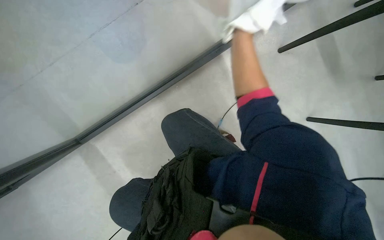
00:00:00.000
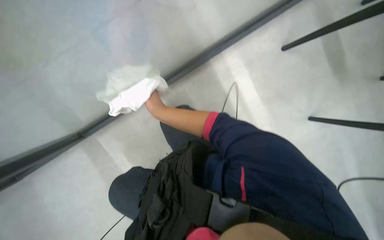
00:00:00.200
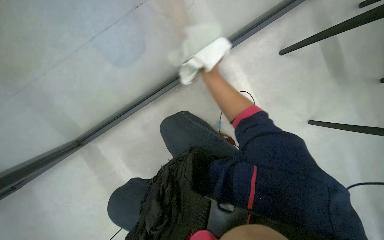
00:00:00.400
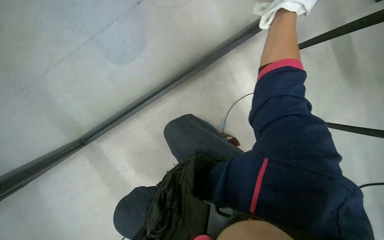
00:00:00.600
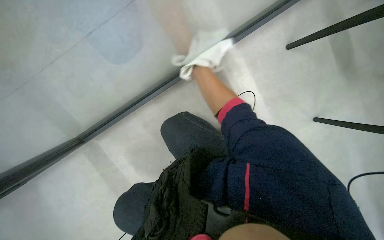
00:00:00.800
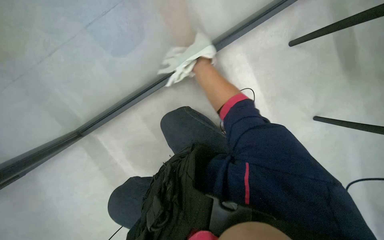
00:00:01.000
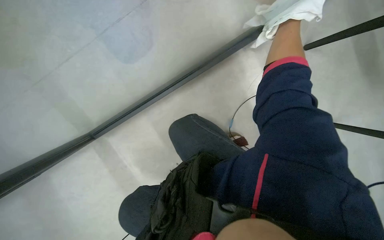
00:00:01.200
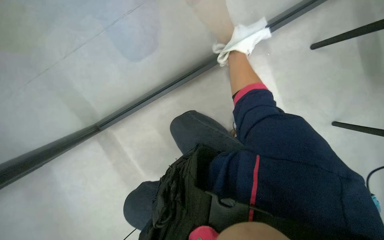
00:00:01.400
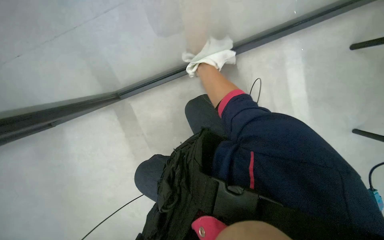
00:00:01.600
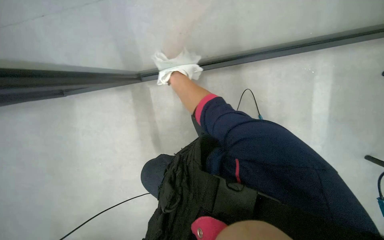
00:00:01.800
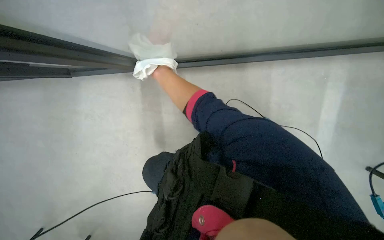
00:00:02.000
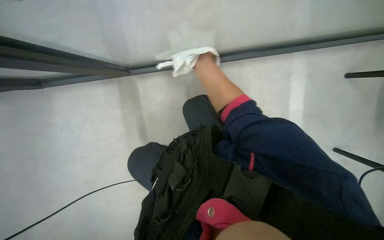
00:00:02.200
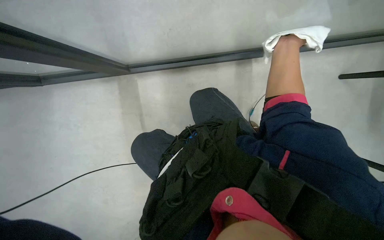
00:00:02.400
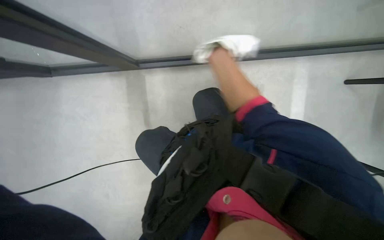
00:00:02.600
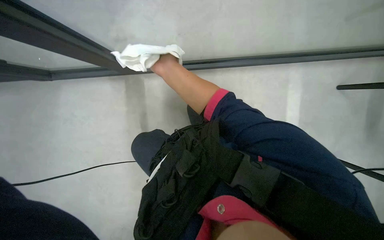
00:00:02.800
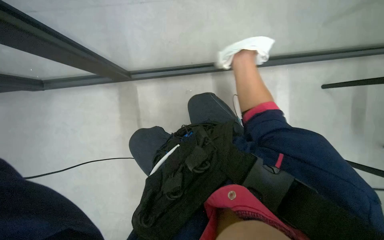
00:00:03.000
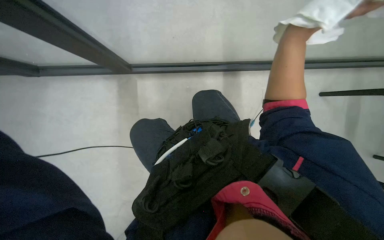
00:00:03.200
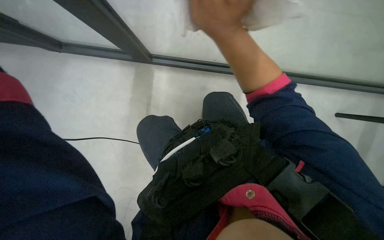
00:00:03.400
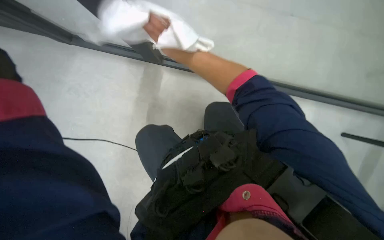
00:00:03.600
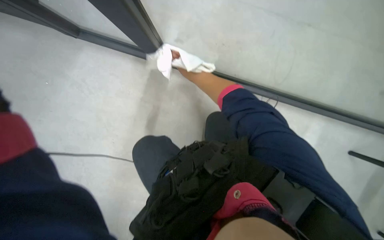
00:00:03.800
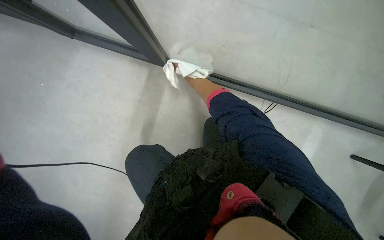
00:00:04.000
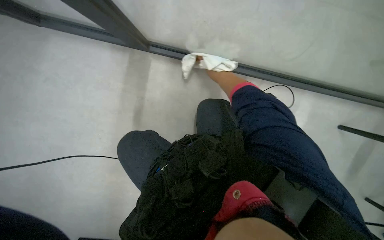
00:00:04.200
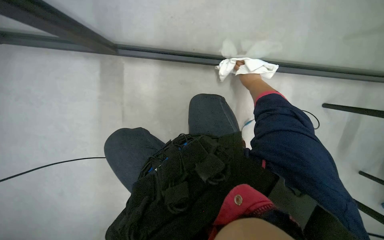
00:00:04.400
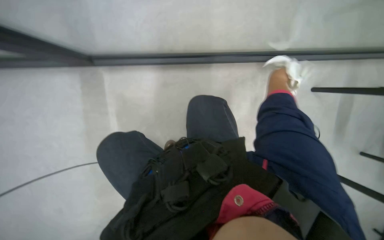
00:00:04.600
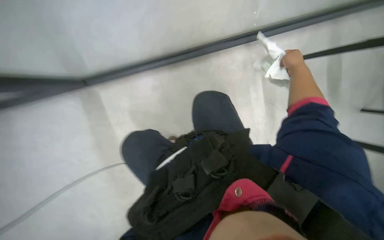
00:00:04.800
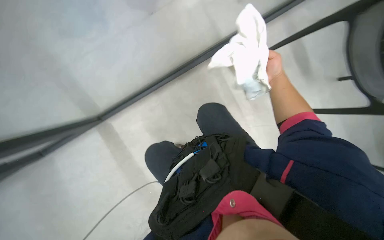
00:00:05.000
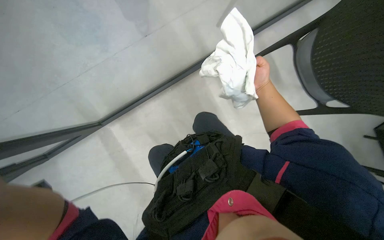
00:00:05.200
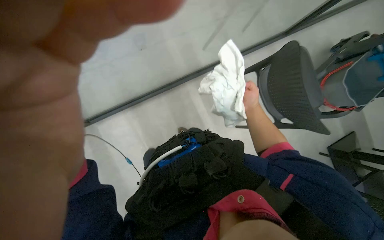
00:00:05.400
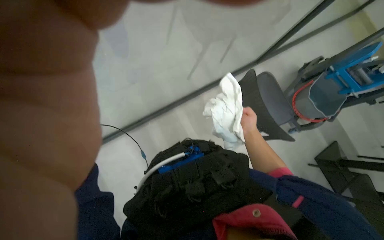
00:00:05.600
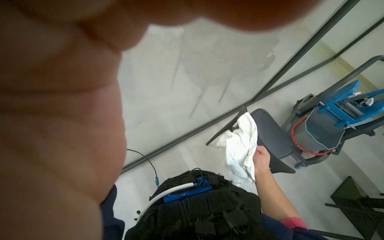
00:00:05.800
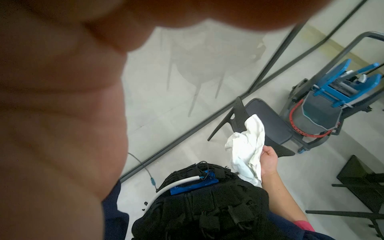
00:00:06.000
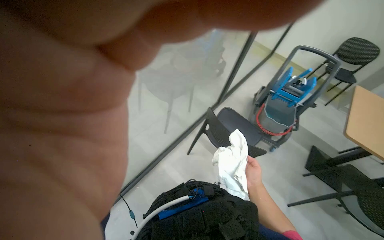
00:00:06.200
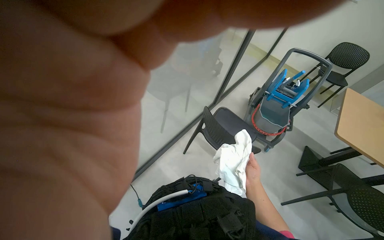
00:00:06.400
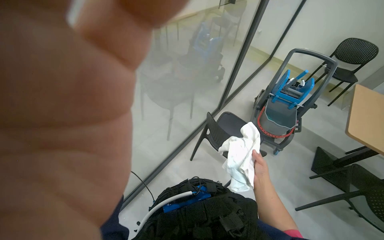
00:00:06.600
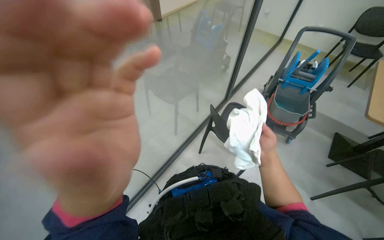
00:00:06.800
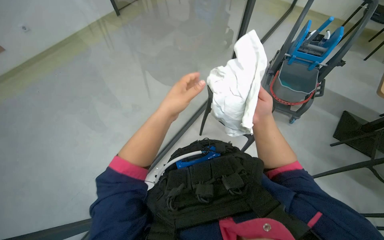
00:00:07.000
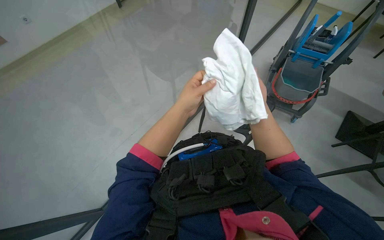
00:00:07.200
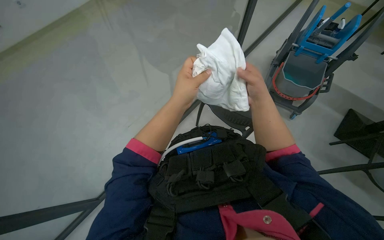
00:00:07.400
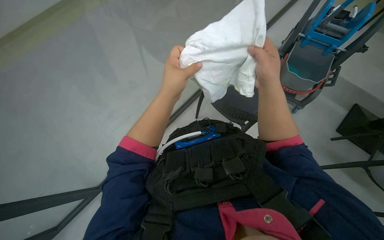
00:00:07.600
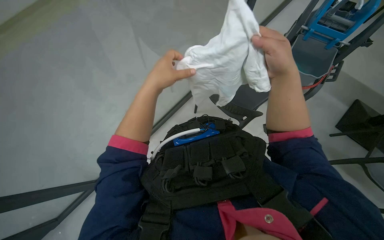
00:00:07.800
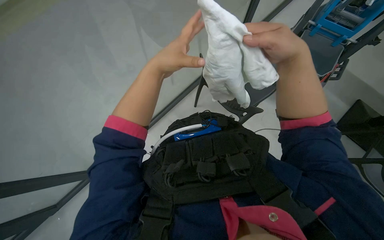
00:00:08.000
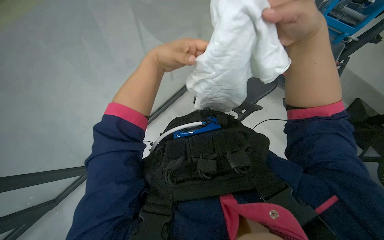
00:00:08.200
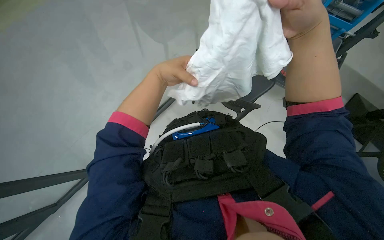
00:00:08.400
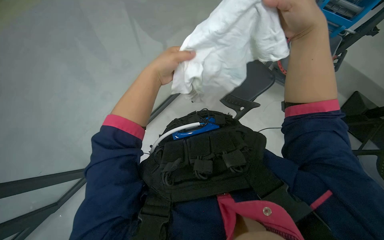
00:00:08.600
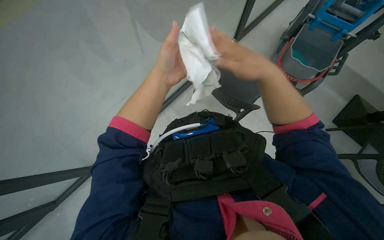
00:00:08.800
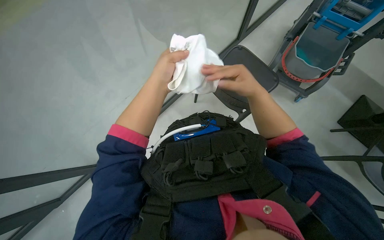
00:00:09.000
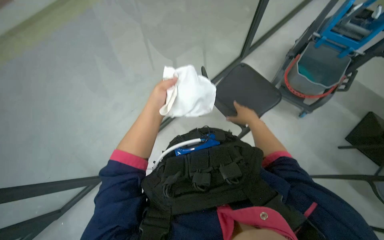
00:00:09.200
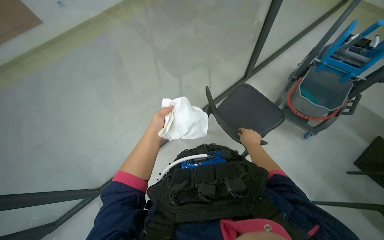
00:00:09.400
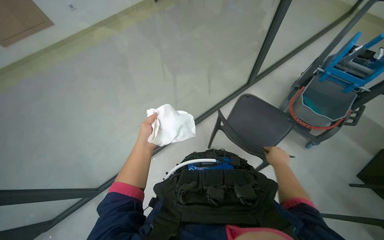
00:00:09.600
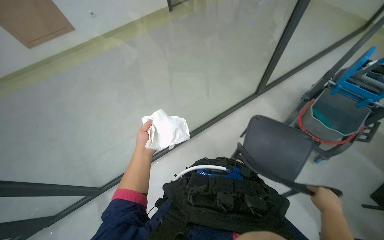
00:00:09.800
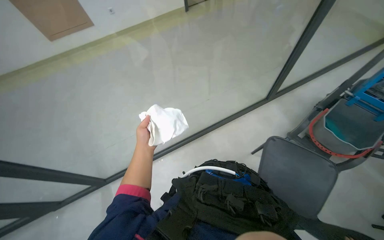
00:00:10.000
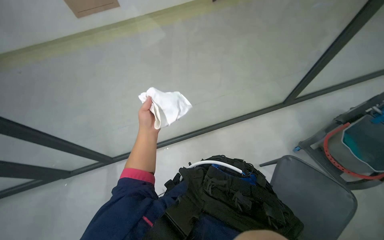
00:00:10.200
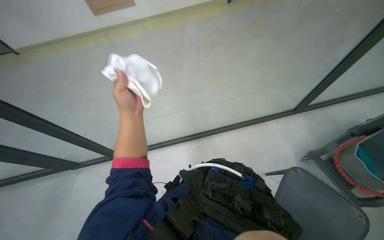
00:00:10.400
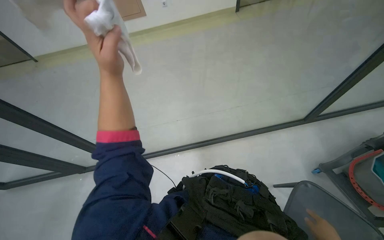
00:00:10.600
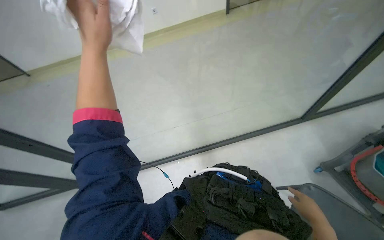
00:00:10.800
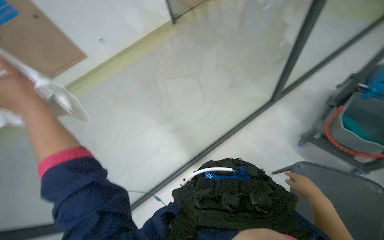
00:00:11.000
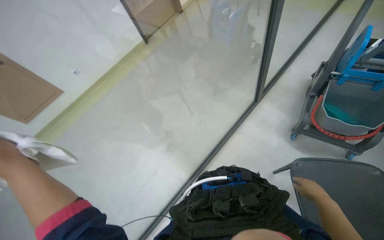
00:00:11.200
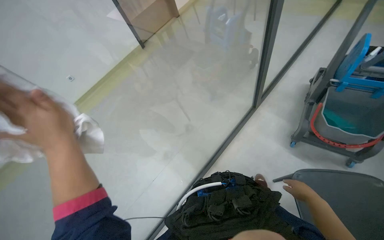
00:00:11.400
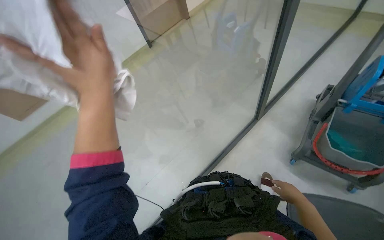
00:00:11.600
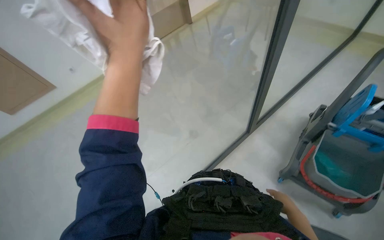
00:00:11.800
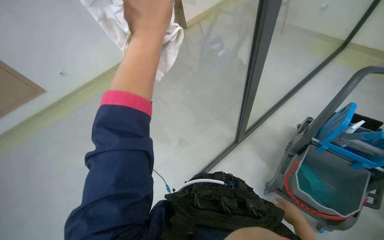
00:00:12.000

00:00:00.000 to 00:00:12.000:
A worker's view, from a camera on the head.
Job: cleaning windows.
The whole recording: Cleaning glass partition. The worker wrings a cloth, then uses it and a spray bottle to clean the glass partition and nearby chairs.
00:00:04.400 to 00:00:06.000: The view tips upward by approximately 35 degrees.
00:00:06.000 to 00:00:07.600: The right hand travels up the picture by some 20 cm.
00:00:09.000 to 00:00:10.400: The head turns to the left by about 30 degrees. The view tilts about 15 degrees upward. The left hand moves to the left, roughly 20 cm.
00:00:10.400 to 00:00:12.000: The camera pitches upward, by roughly 25 degrees.

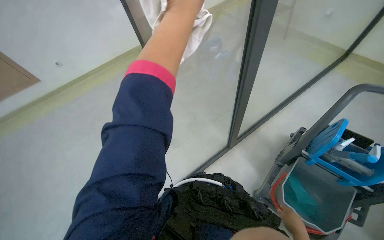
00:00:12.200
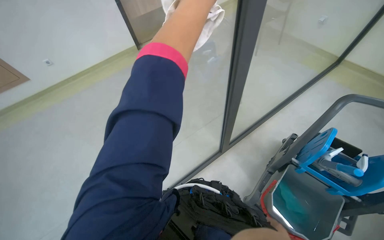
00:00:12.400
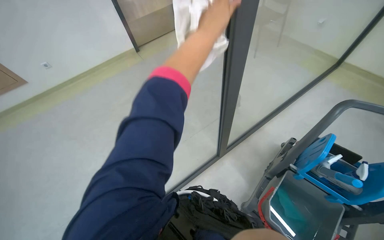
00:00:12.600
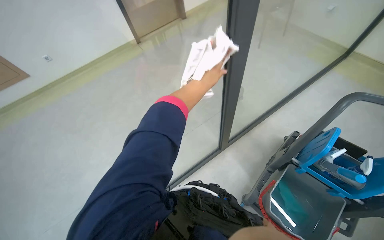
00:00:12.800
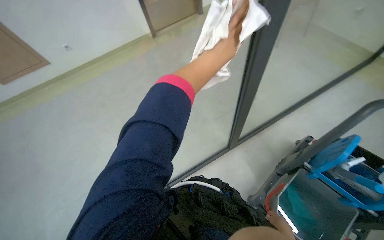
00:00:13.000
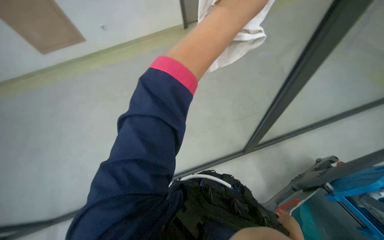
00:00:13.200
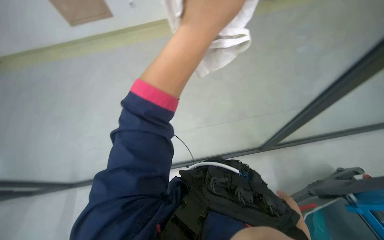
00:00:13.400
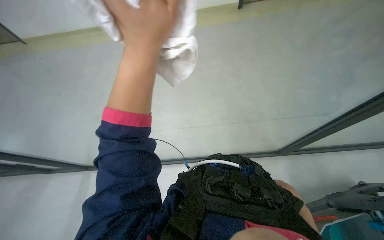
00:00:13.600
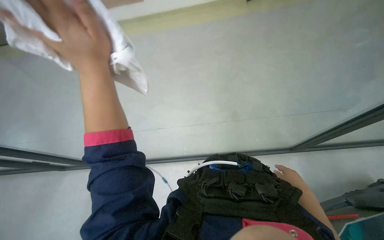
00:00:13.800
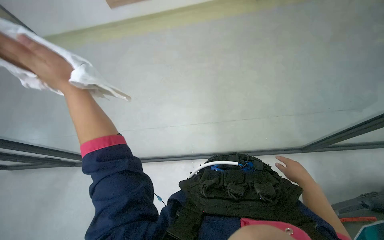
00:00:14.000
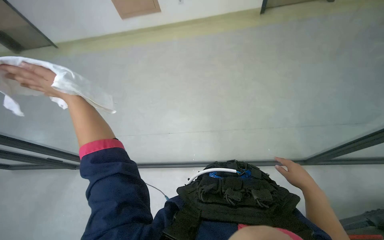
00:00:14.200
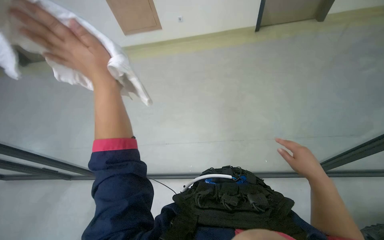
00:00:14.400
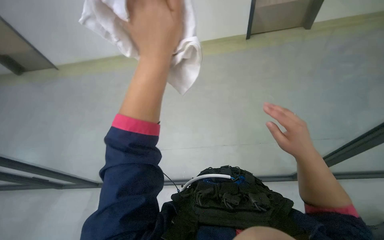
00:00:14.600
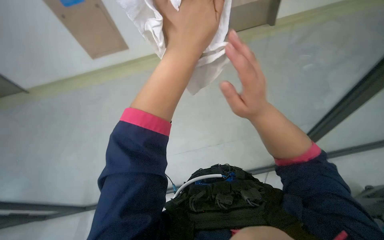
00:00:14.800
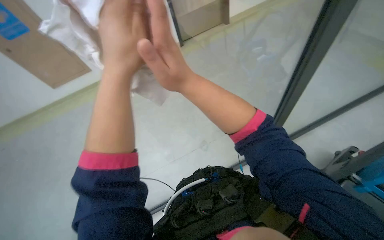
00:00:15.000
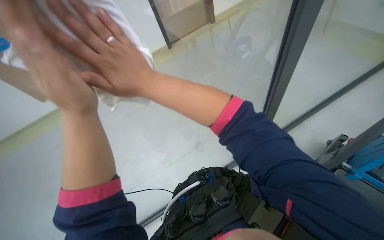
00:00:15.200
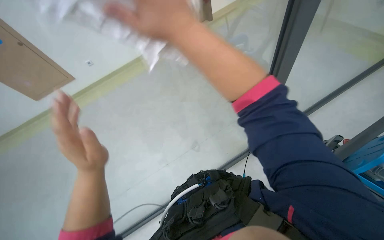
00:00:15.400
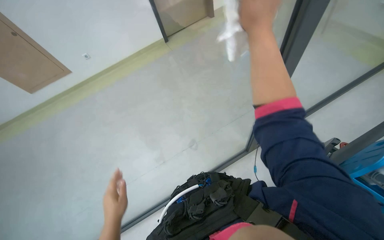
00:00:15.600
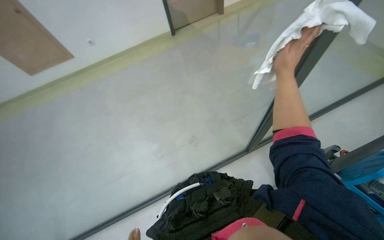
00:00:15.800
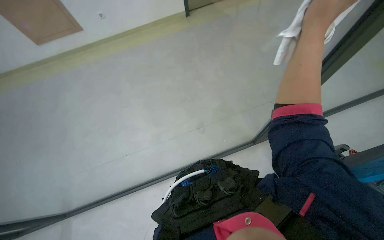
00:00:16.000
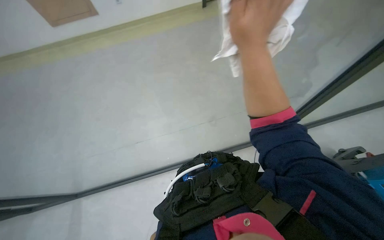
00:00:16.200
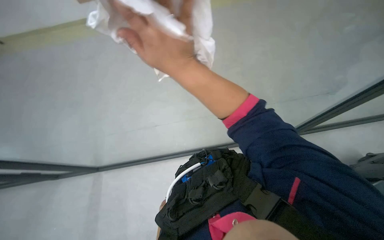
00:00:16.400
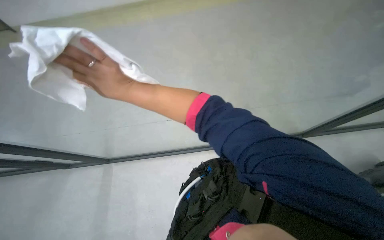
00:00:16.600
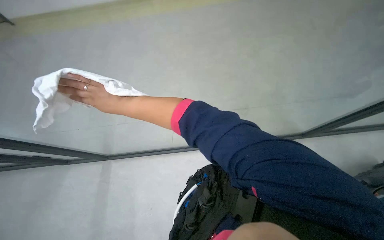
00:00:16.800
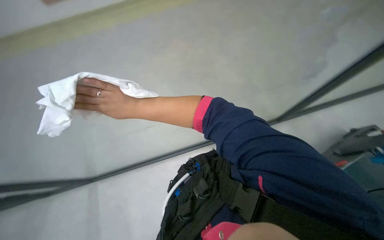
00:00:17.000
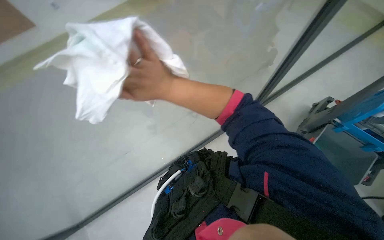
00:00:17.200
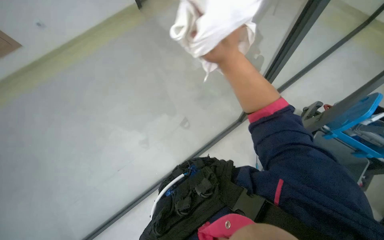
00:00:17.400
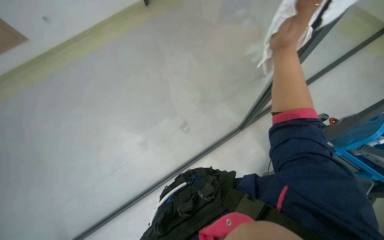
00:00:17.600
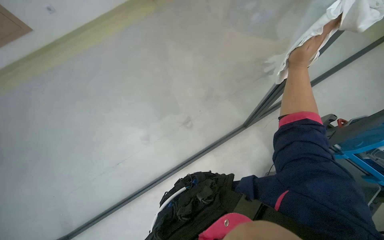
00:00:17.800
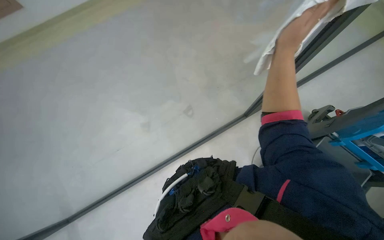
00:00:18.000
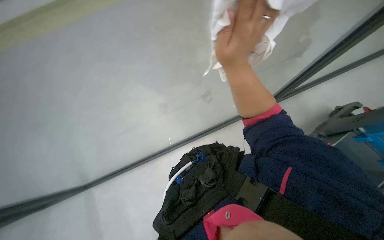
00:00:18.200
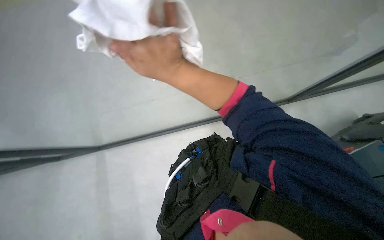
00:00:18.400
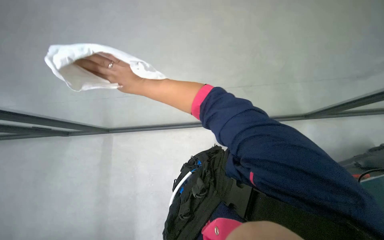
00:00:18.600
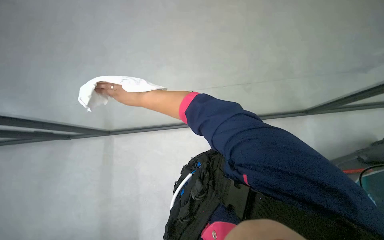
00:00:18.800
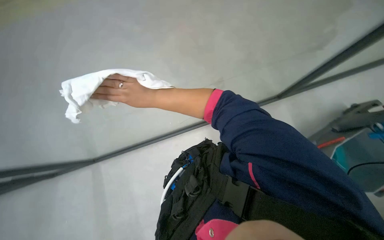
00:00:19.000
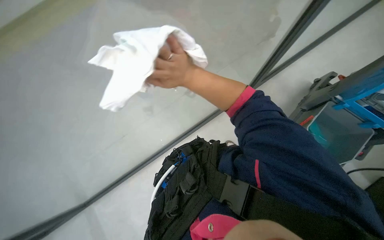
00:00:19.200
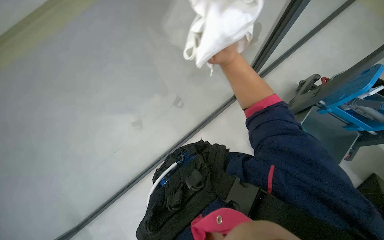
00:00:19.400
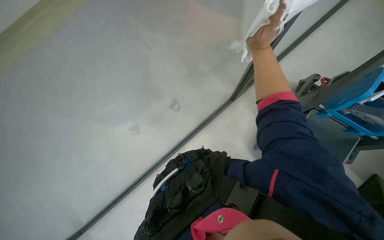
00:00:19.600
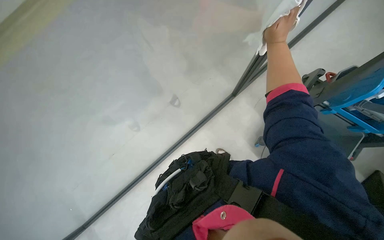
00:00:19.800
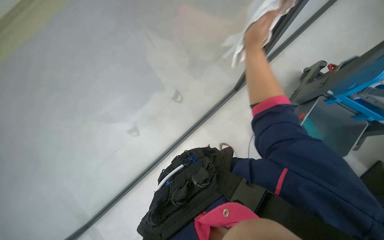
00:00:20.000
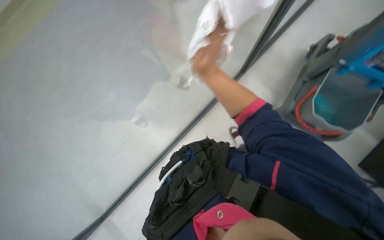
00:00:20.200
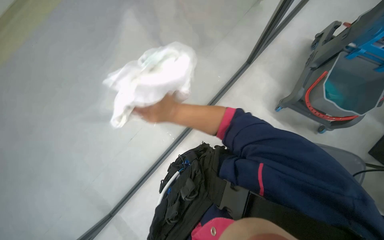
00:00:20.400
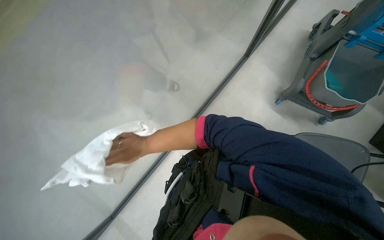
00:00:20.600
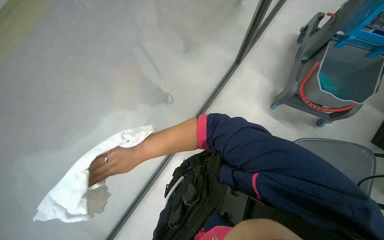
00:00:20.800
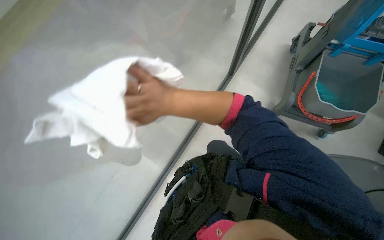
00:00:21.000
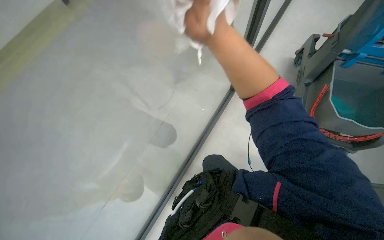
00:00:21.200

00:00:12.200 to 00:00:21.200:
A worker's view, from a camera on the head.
Job: cleaning windows.
The whole recording: Cleaning glass partition. The worker wrings a cloth, then uses it and a spray bottle to clean the glass partition and nearby chairs.
00:00:12.200 to 00:00:13.800: The head rotates some 25 degrees to the left.
00:00:13.800 to 00:00:15.200: The wearer's head swings about 30 degrees to the right. The view tips upward by approximately 15 degrees.
00:00:15.200 to 00:00:16.600: The wearer looks some 25 degrees further to the right. The view tips downward by about 15 degrees.
00:00:16.600 to 00:00:18.200: The view swings some 15 degrees to the right. The right hand swings left and right, approximately 50 cm each way, with 2 reversals.
00:00:18.200 to 00:00:19.800: The right hand is displaced farther from the camera by roughly 15 cm, and reaches approximately 35 cm to the left, then returns.
